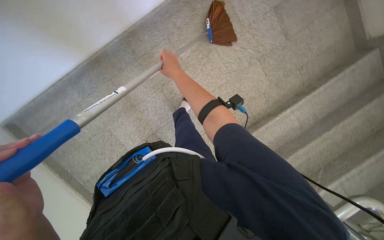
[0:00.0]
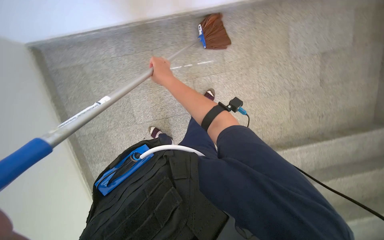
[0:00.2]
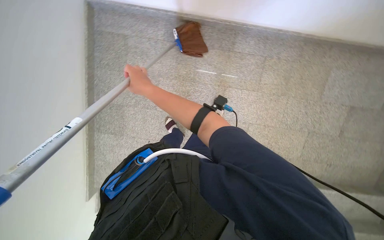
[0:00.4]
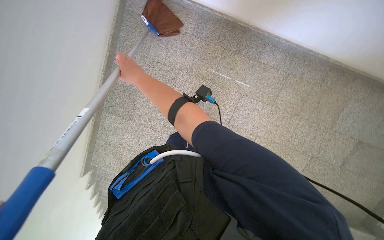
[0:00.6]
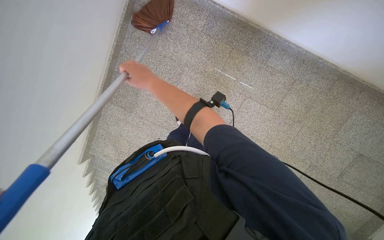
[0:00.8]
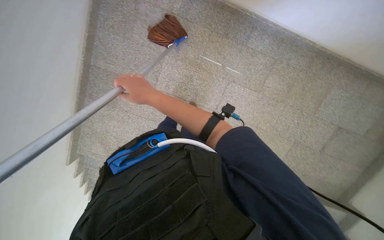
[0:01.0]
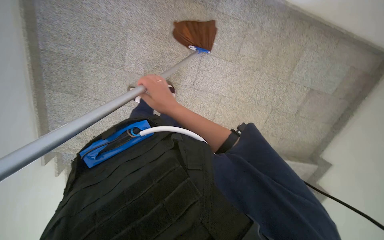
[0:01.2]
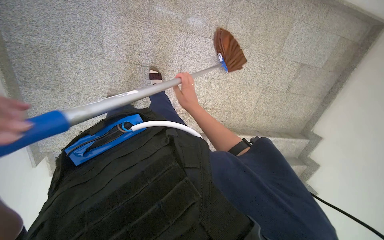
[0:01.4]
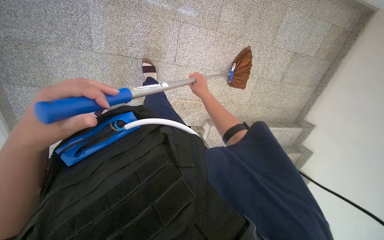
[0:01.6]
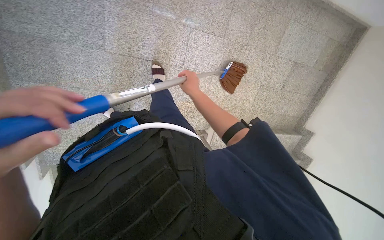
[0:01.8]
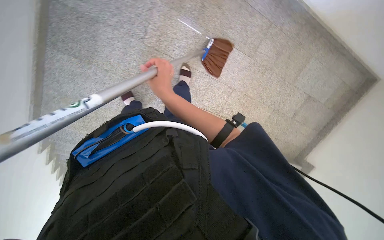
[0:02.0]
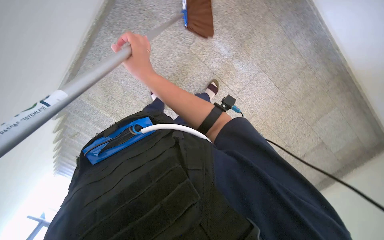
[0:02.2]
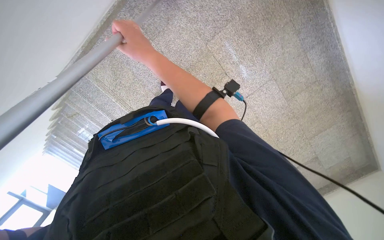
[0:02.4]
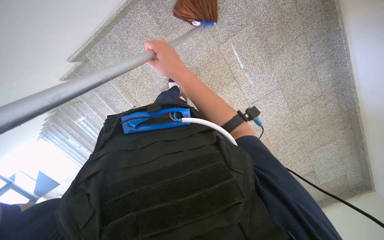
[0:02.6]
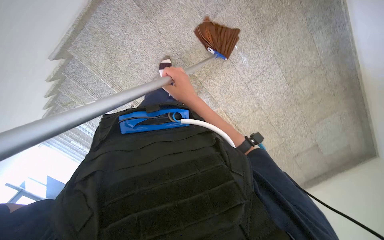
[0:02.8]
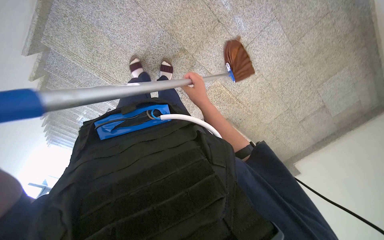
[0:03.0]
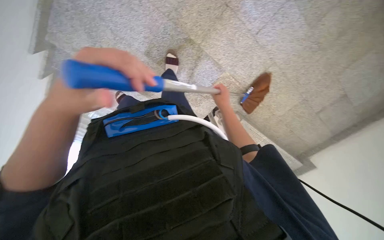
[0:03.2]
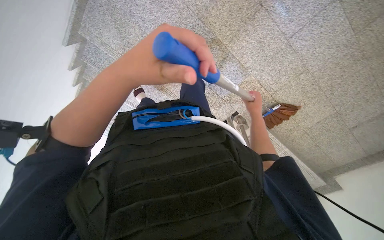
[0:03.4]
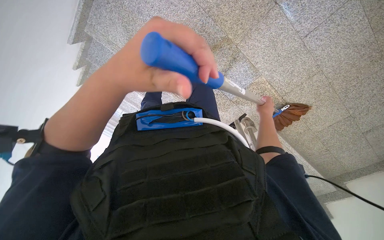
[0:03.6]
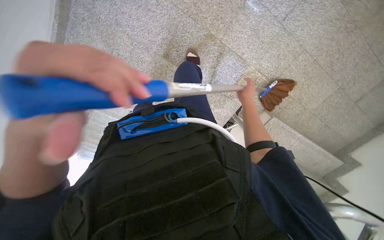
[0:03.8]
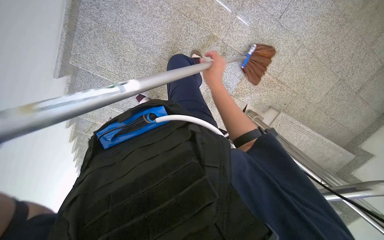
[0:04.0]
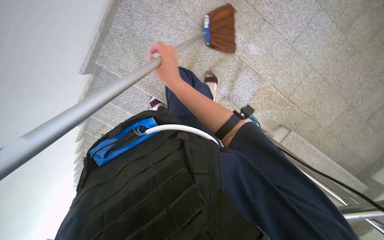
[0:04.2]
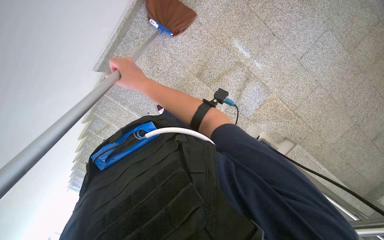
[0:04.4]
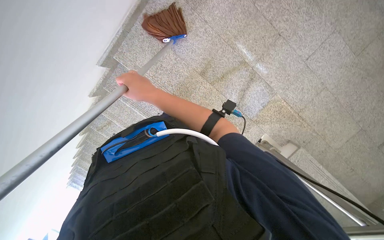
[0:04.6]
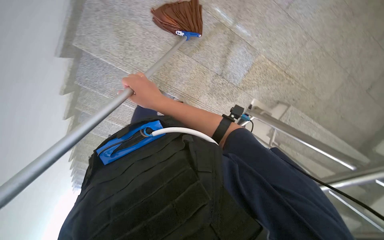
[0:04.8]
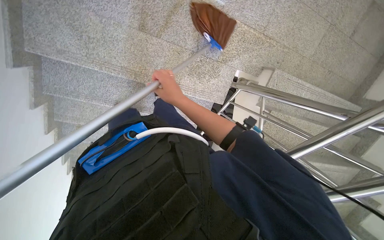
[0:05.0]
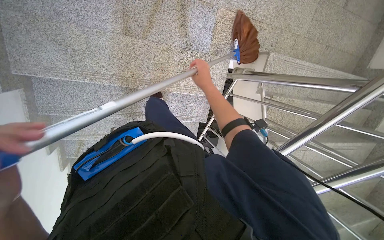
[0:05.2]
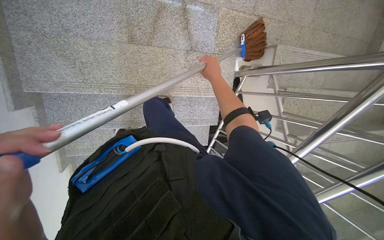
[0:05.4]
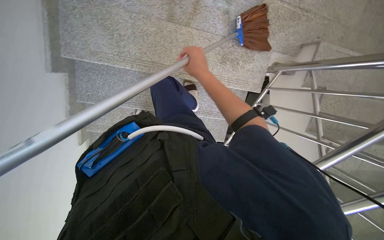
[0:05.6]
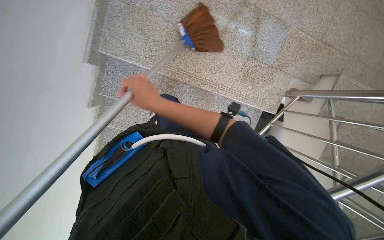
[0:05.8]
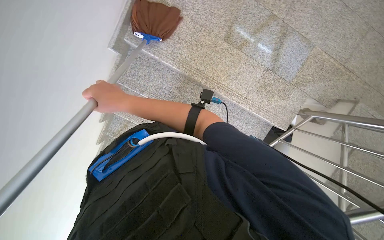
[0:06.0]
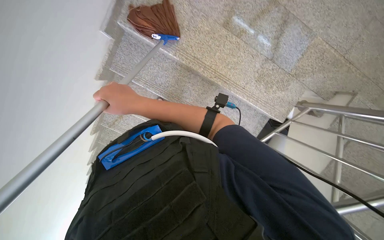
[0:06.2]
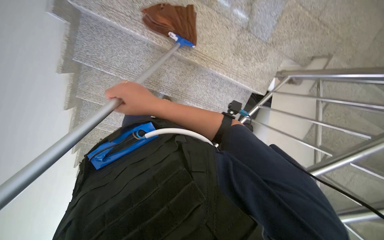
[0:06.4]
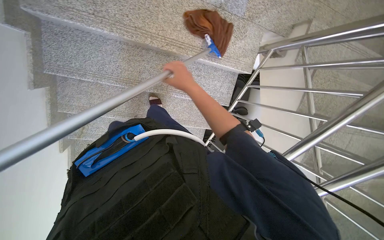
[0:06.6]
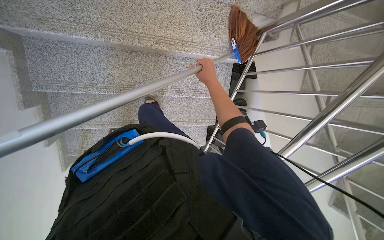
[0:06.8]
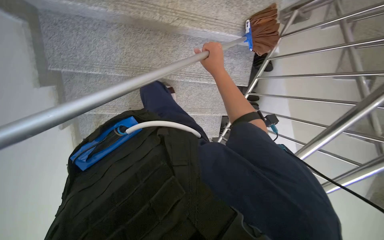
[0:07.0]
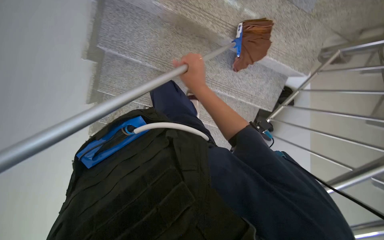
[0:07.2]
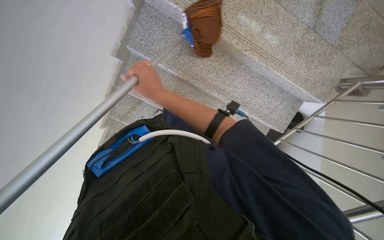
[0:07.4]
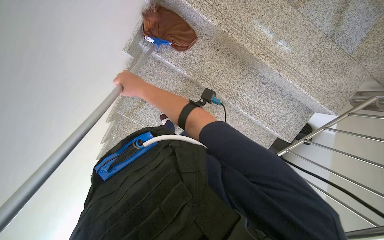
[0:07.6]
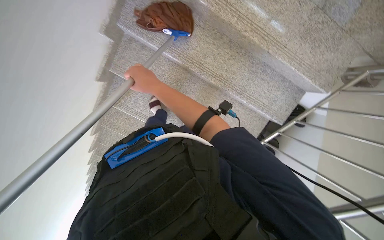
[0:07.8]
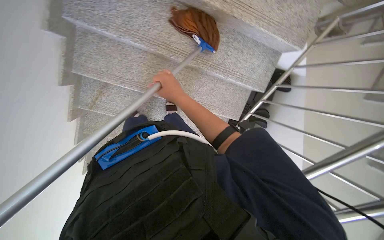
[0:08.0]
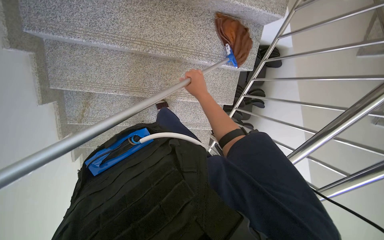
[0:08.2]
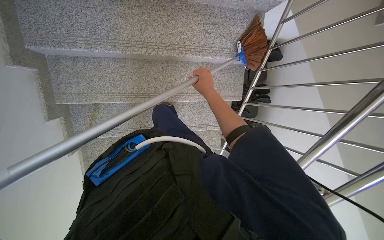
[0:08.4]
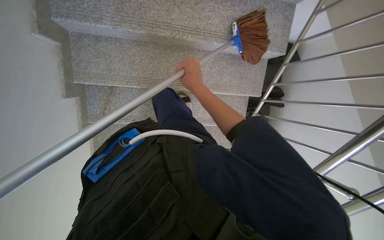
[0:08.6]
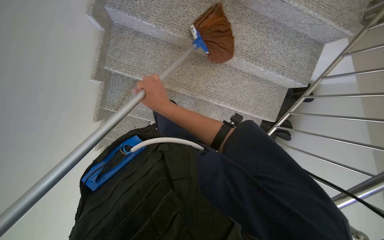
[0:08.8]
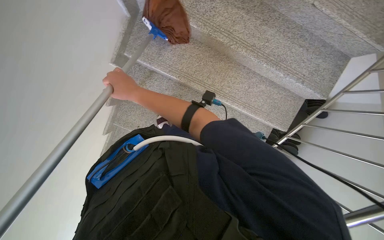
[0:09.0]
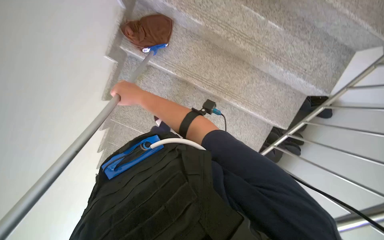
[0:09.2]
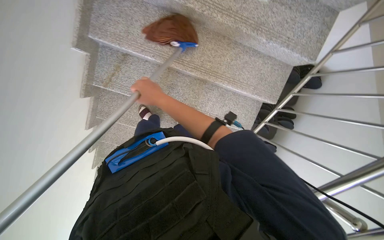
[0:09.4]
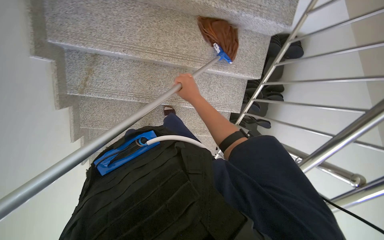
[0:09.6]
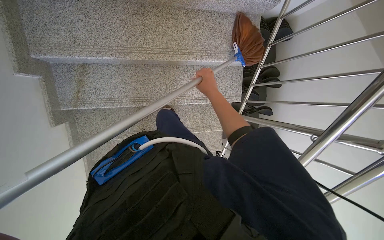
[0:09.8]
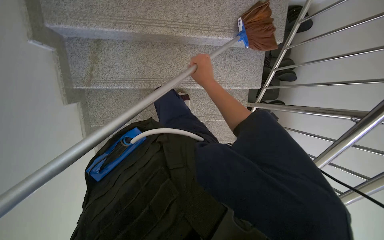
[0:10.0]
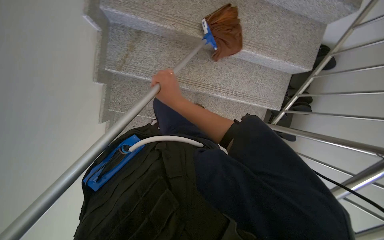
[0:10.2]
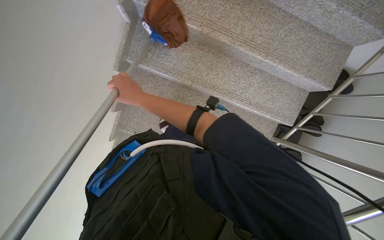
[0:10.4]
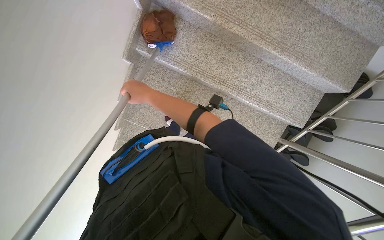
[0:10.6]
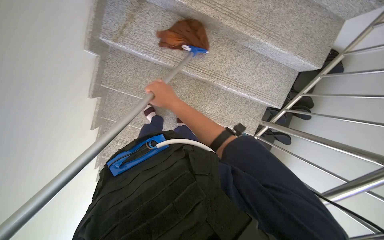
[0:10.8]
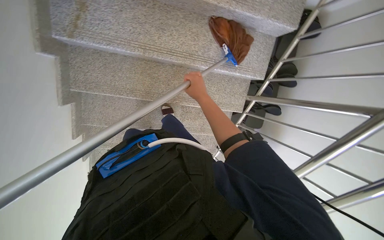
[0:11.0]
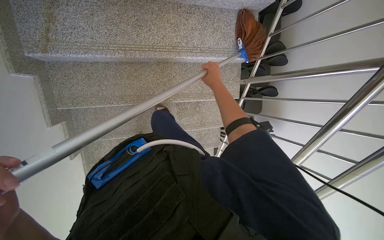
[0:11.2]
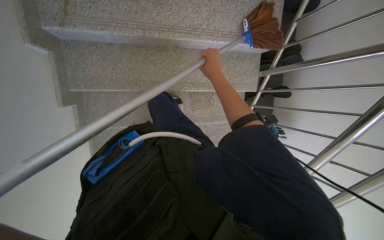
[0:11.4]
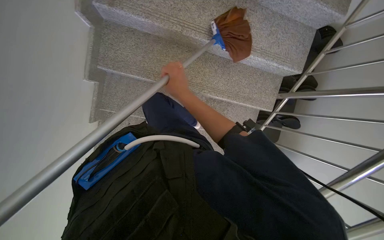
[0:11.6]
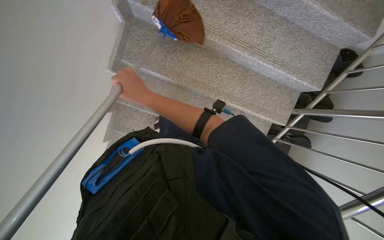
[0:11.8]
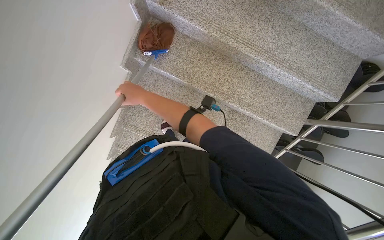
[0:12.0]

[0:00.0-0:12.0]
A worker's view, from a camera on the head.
Job: sweeping floor.
The whole recording: Sweeping stairs upwards. The worker sweeps dust and debris up the stairs with a broom.
0:00.0 to 0:01.6: The camera sweeps to the right, by about 15 degrees. The wearer looks roughly 15 degrees further downward. The scene turns some 40 degrees clockwise in the picture.
0:01.6 to 0:03.0: The head travels some 50 cm. The scene turns about 30 degrees clockwise in the picture.
0:03.0 to 0:04.4: The wearer moves some 50 cm. The wearer looks roughly 20 degrees further upward.

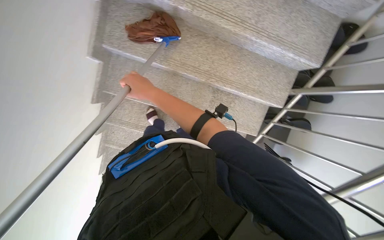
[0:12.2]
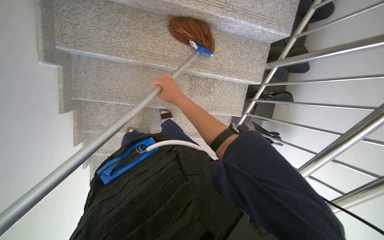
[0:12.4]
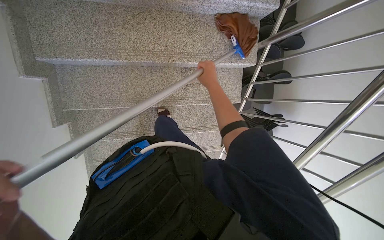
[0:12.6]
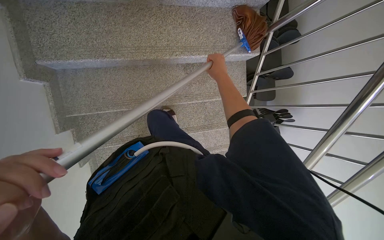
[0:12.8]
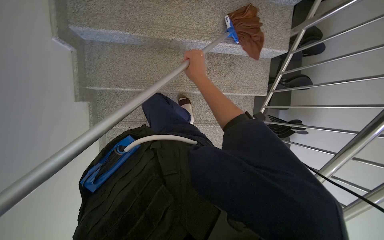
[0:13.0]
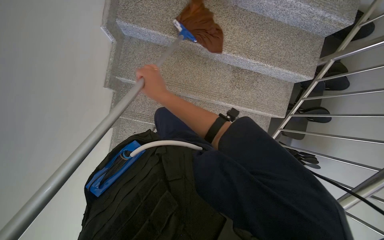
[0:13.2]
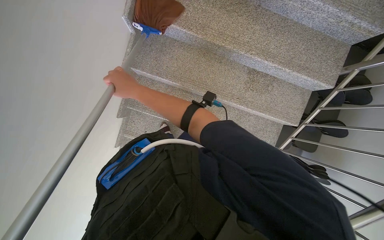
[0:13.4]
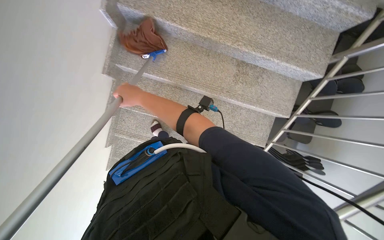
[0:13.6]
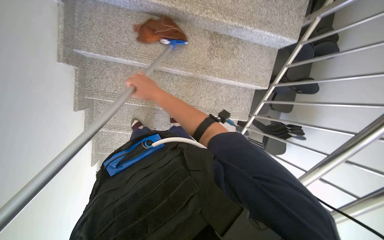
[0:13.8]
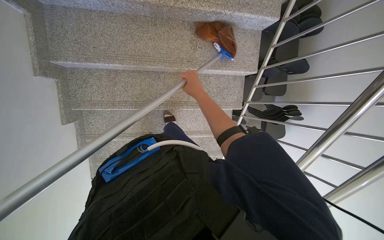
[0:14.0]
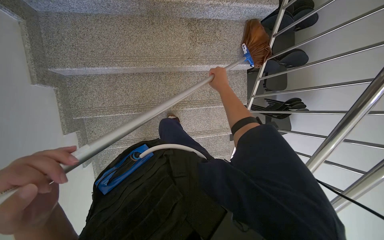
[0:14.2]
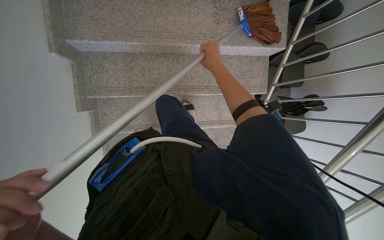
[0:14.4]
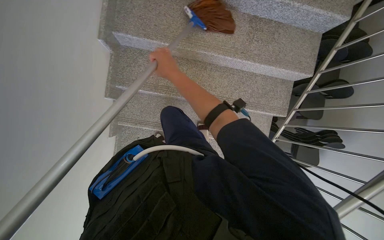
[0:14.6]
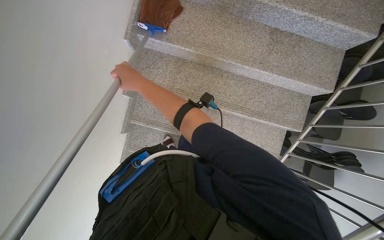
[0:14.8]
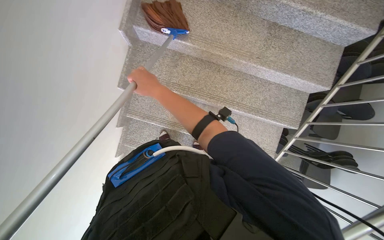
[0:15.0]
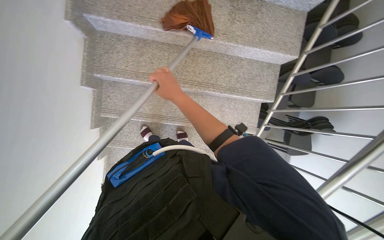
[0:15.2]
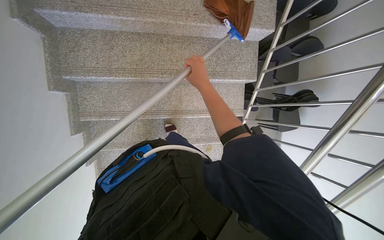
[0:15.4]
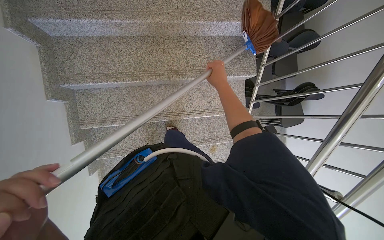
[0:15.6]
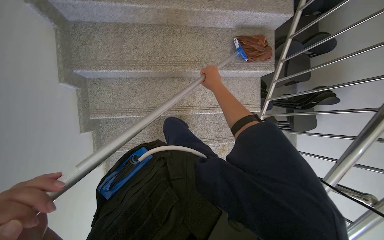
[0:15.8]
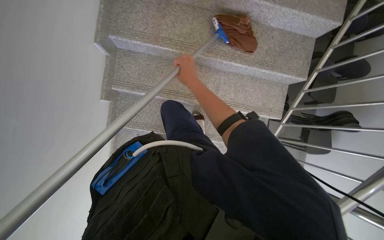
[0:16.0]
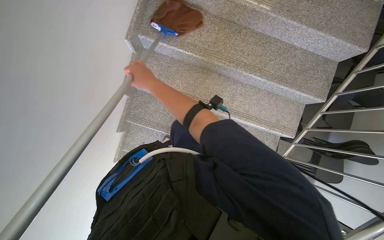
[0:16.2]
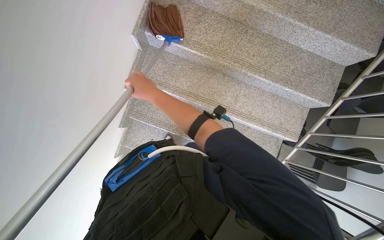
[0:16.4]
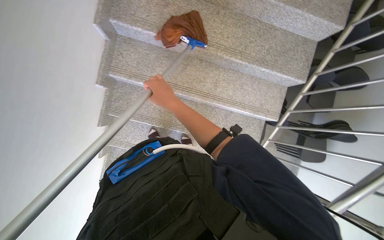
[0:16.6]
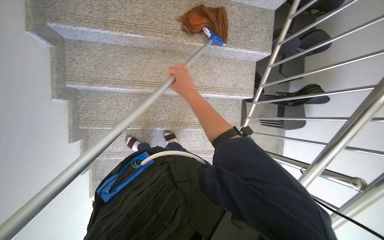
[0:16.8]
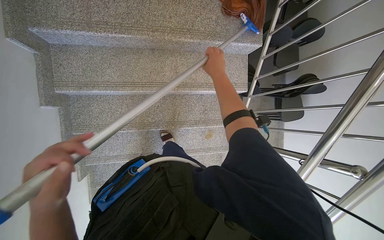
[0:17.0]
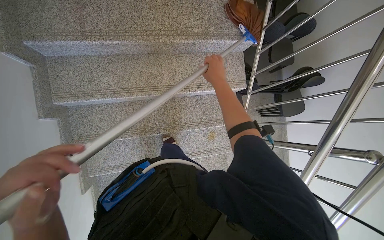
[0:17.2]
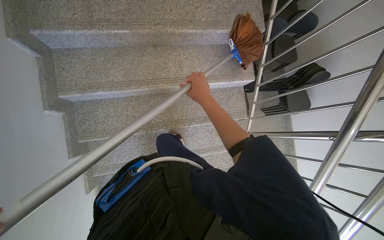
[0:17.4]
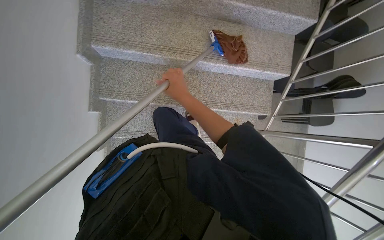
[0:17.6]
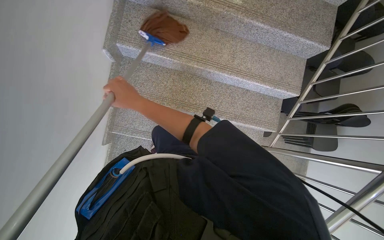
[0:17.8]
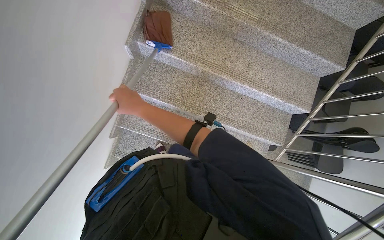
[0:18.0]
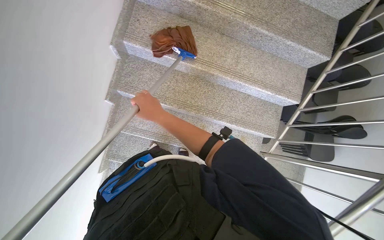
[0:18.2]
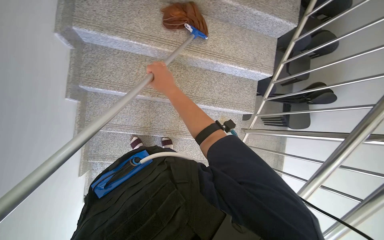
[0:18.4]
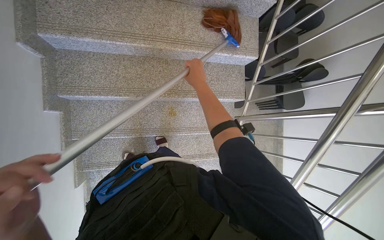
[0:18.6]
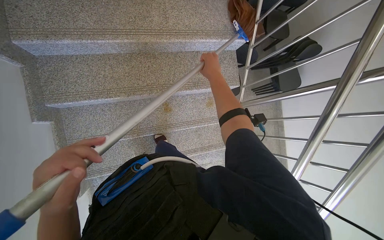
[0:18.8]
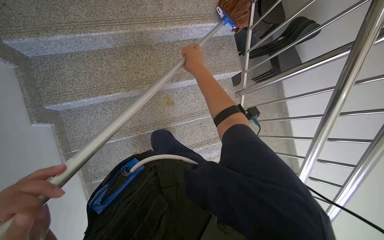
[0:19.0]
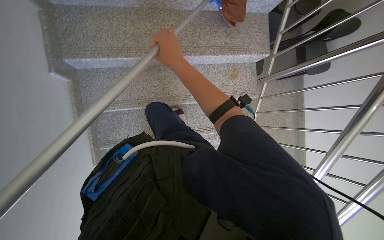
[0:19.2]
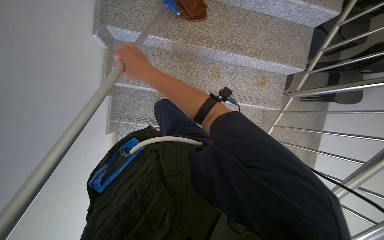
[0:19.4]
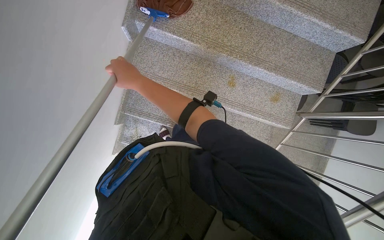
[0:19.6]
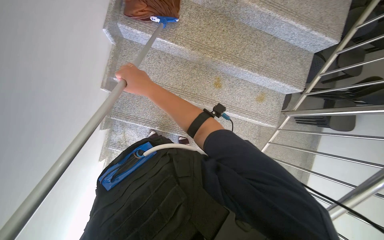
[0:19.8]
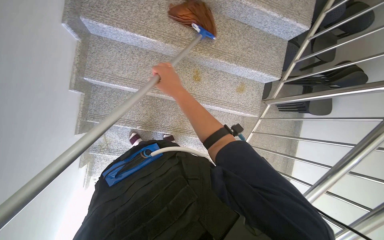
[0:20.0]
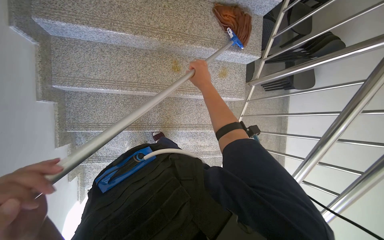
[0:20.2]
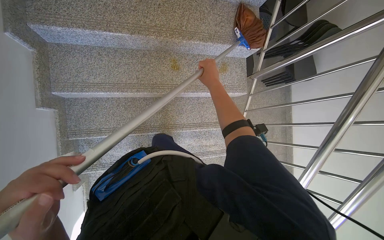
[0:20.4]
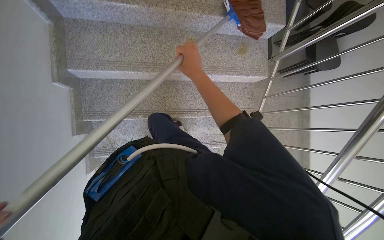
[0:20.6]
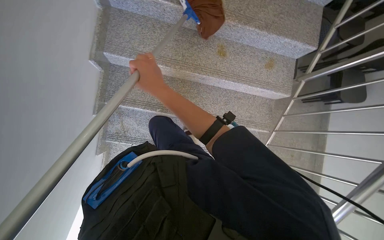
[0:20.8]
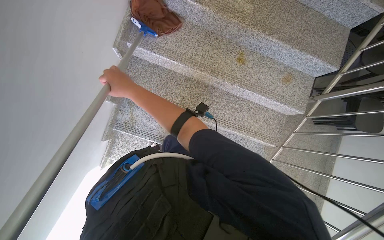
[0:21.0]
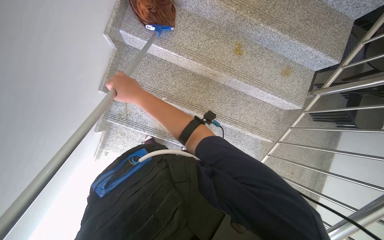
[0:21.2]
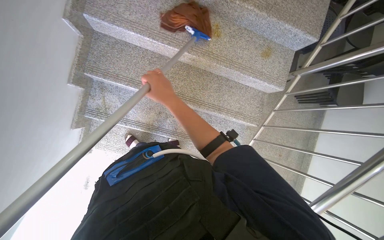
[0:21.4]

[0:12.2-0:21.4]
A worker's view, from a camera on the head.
Job: sweeping floor.
The whole recording: Sweeping stairs upwards. The worker sweeps dust and debris up the stairs with a broom.
0:12.2 to 0:13.8: The right hand moves left and right over roughly 25 cm, changing direction 2 times.
0:13.8 to 0:15.2: The right hand swings left and right, about 25 cm each way, with 2 reversals.
0:15.2 to 0:16.8: The right hand moves left and right over some 25 cm, changing direction 2 times.
0:16.8 to 0:18.4: The right hand swings left and right, roughly 25 cm each way, with 2 reversals.
0:19.8 to 0:21.4: The right hand goes left and right, about 25 cm each way, reversing 2 times.
